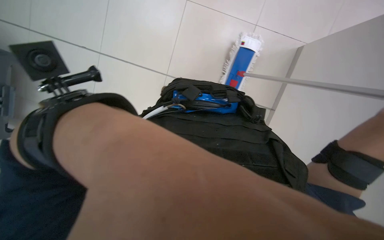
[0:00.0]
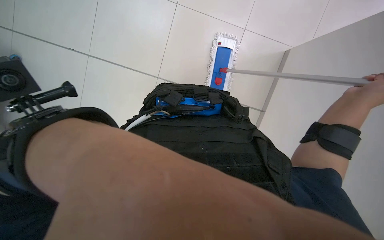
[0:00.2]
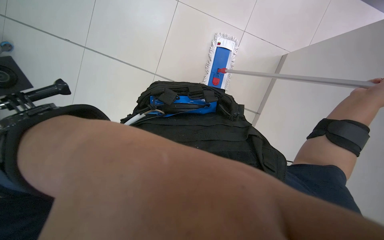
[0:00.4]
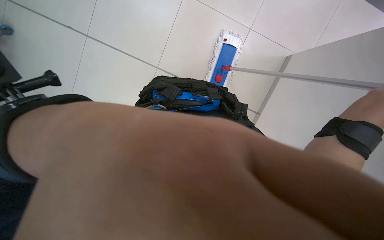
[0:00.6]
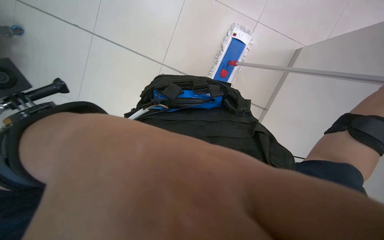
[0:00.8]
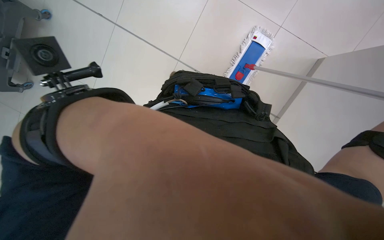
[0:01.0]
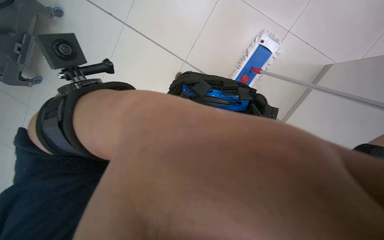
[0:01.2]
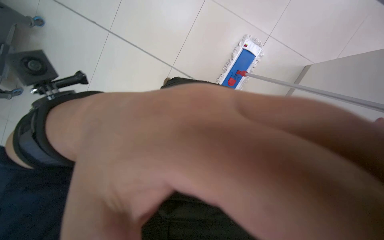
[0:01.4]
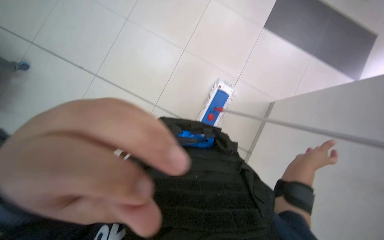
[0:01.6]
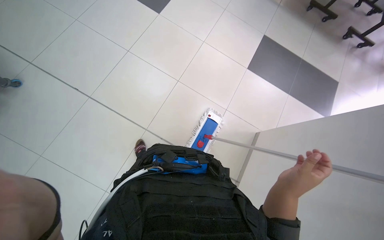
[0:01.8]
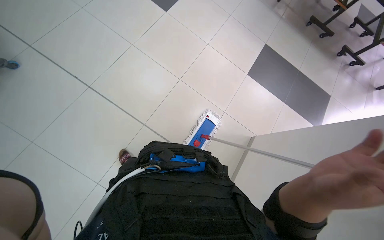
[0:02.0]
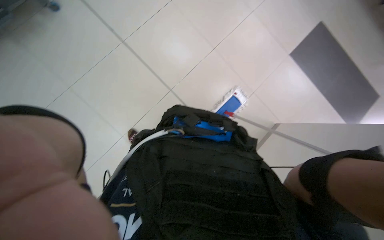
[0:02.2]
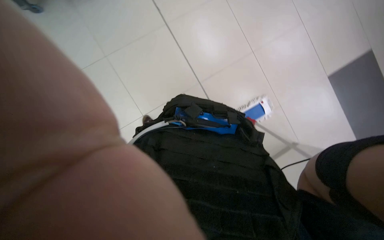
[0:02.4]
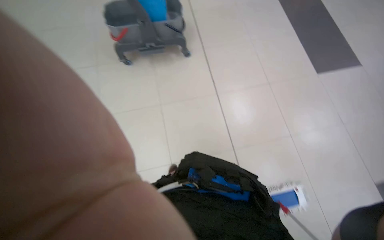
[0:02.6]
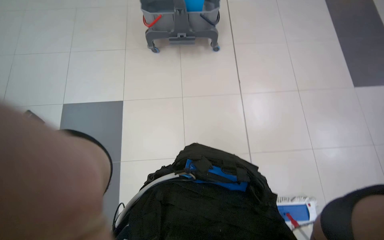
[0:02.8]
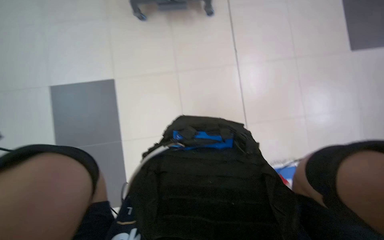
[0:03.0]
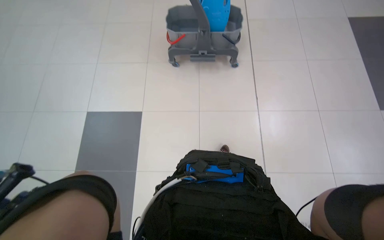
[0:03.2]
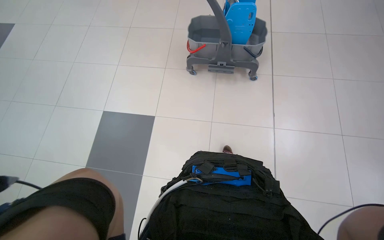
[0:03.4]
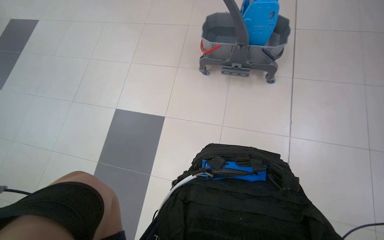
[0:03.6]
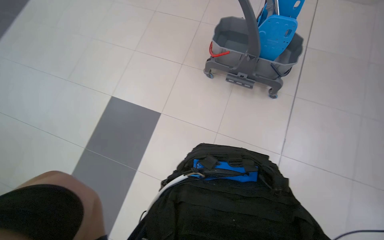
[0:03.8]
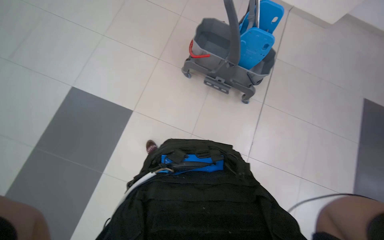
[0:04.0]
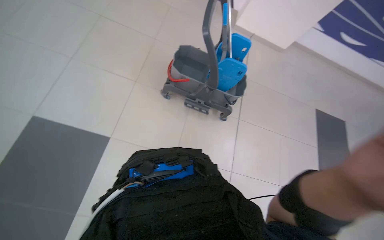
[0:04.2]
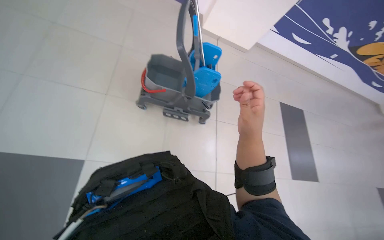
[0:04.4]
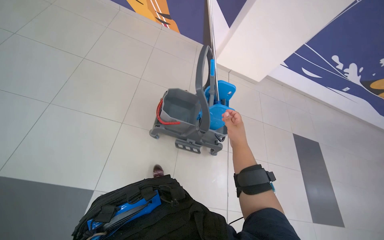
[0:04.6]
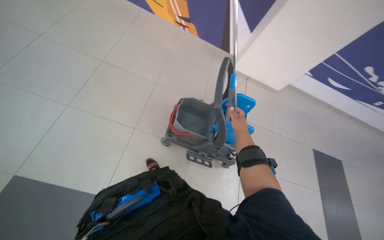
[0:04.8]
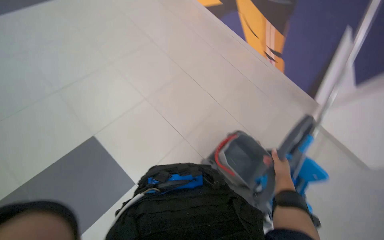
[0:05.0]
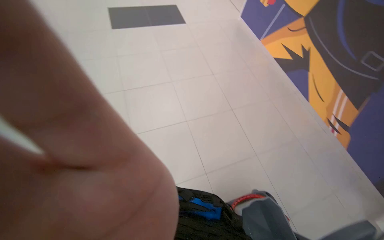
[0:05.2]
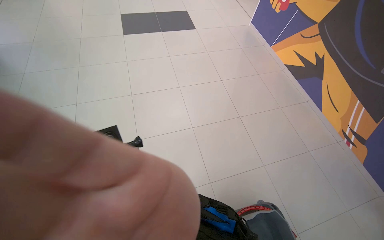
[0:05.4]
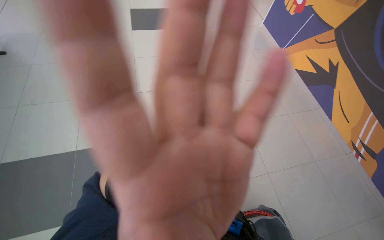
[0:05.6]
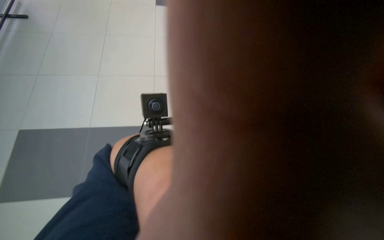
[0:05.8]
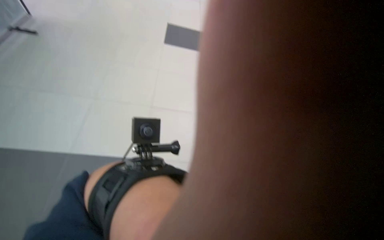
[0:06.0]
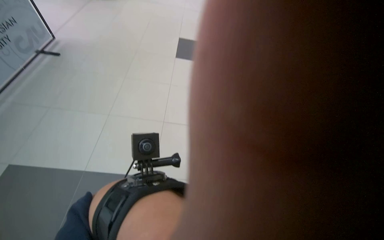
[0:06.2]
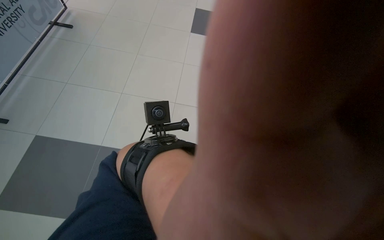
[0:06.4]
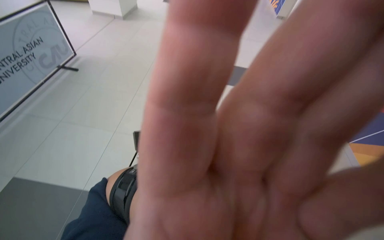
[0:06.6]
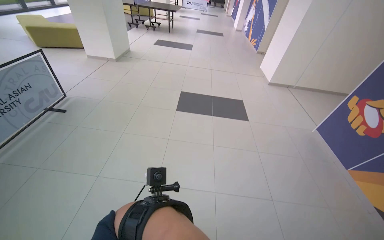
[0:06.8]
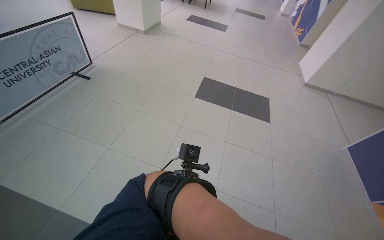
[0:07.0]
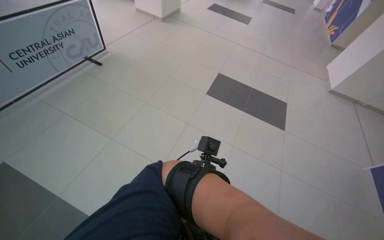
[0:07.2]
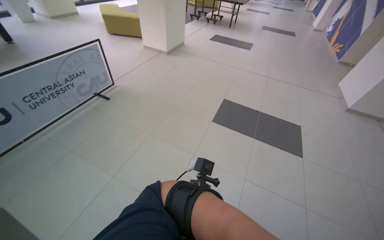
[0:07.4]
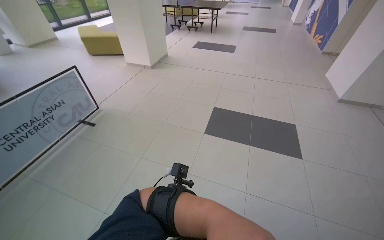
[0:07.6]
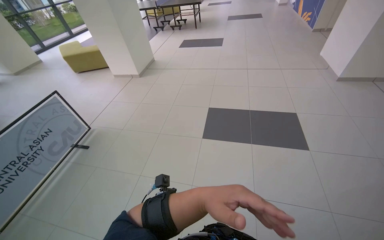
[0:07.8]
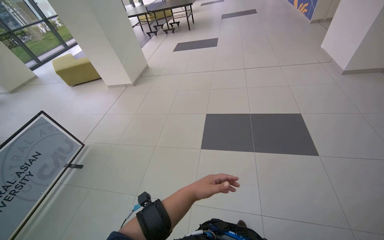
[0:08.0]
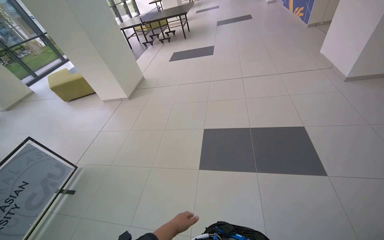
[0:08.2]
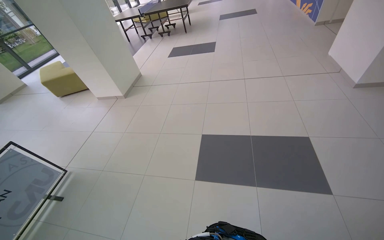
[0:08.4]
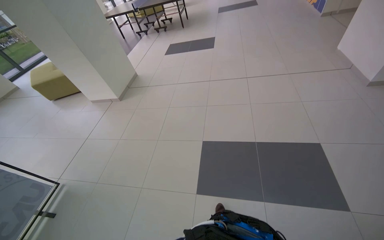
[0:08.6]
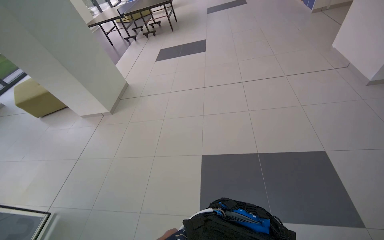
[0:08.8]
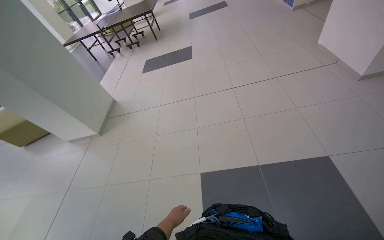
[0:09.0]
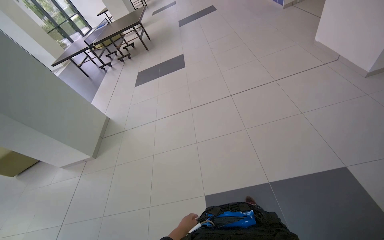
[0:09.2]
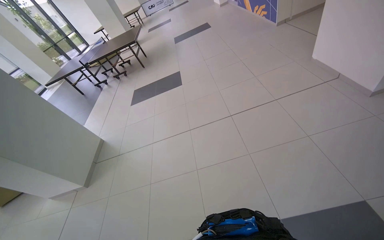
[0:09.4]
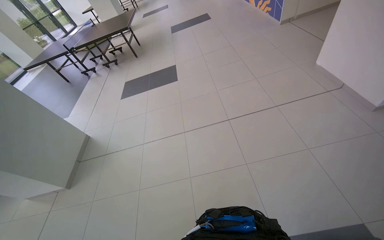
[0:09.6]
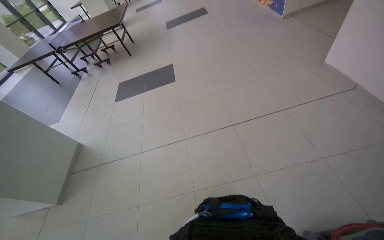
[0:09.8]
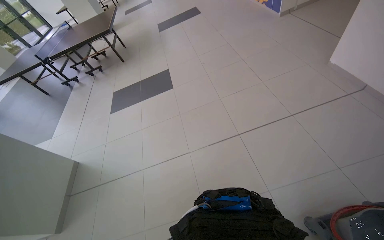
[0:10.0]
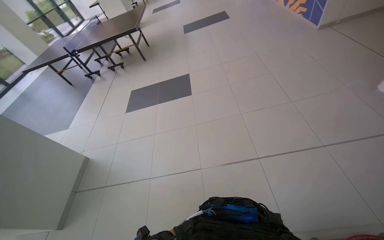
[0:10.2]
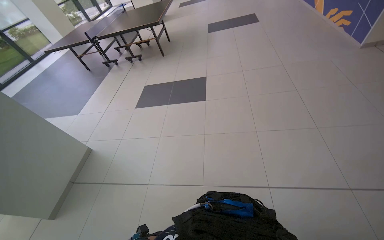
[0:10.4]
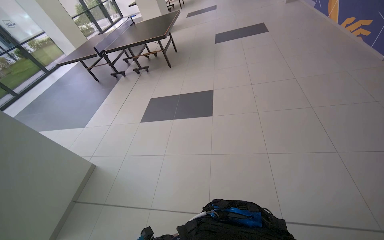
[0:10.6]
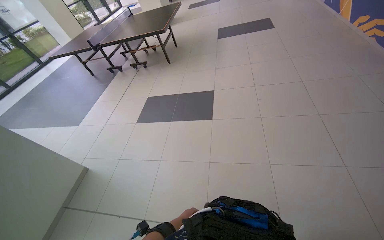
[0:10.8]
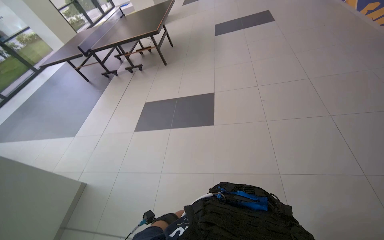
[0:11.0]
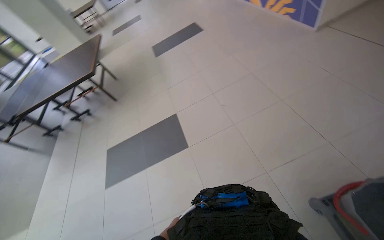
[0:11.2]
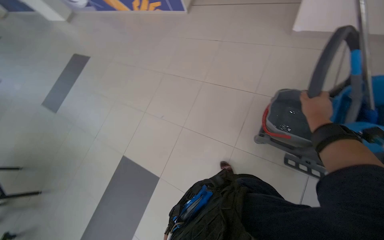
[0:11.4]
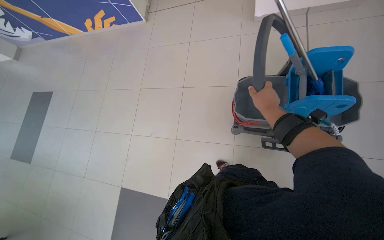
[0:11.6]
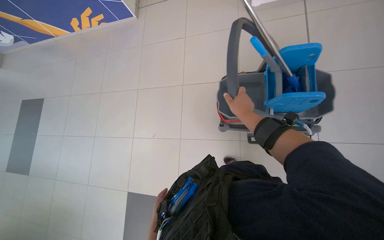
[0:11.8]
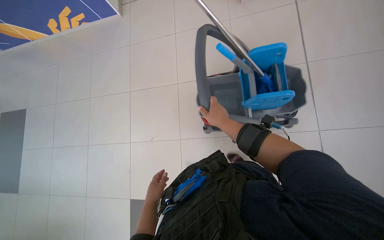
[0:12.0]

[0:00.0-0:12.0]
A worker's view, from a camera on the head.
Job: mopping floor.
The whole recording: Mopping the floor. The worker wrings the mop head, attaches it to the handle, and mops the floor.
0:00.0 to 0:01.6: The wearer looks about 10 degrees further upward.
0:03.0 to 0:04.4: The camera sweeps to the right, by some 20 degrees. The view tips upward by about 20 degrees.
0:04.4 to 0:06.0: The head turns to the left by some 55 degrees. The view tilts about 15 degrees upward.
0:09.0 to 0:10.4: The camera is carried roughly 80 cm.
0:10.4 to 0:12.0: The camera travels about 70 cm. The head turns to the right by some 70 degrees.

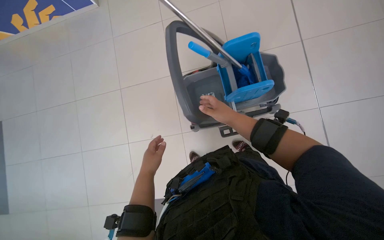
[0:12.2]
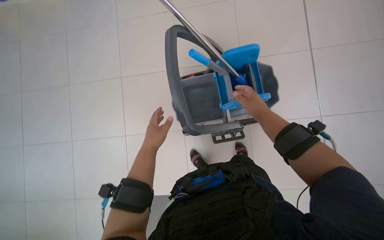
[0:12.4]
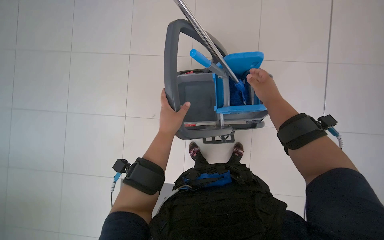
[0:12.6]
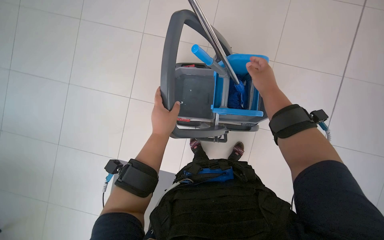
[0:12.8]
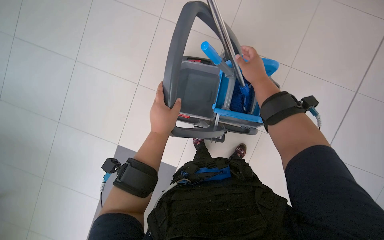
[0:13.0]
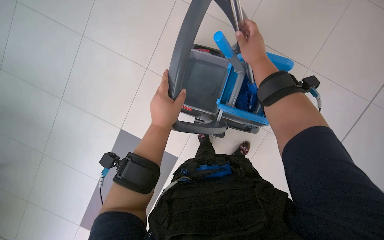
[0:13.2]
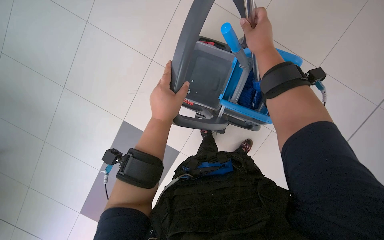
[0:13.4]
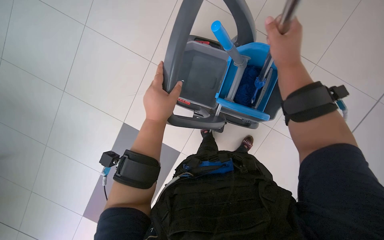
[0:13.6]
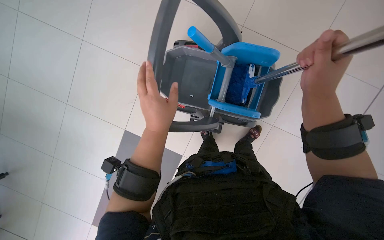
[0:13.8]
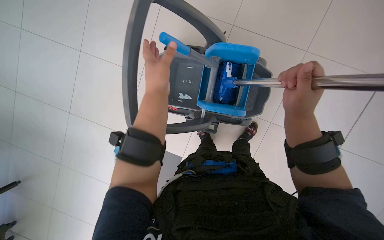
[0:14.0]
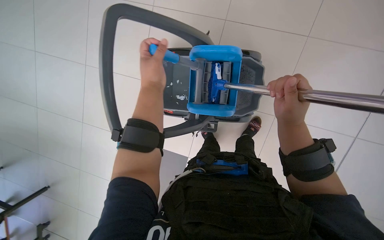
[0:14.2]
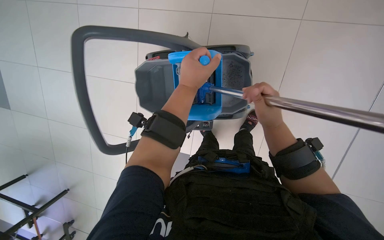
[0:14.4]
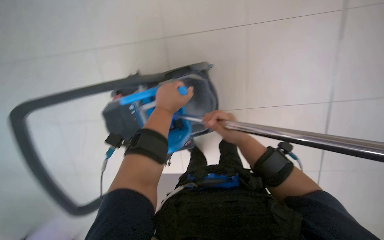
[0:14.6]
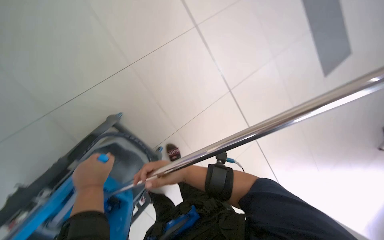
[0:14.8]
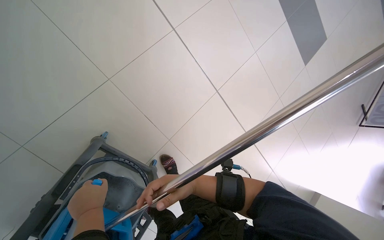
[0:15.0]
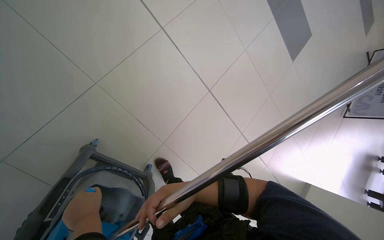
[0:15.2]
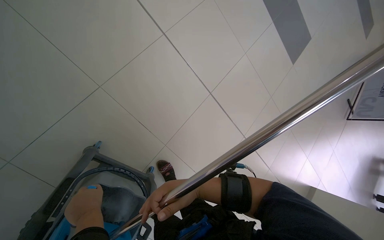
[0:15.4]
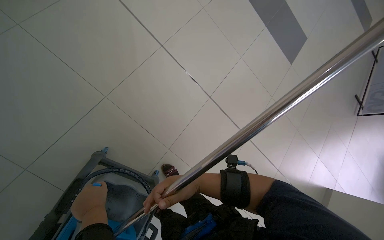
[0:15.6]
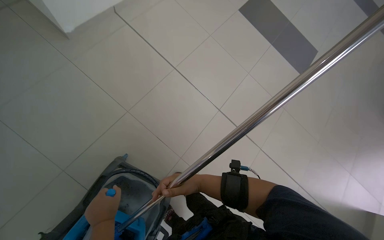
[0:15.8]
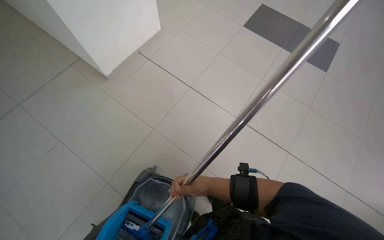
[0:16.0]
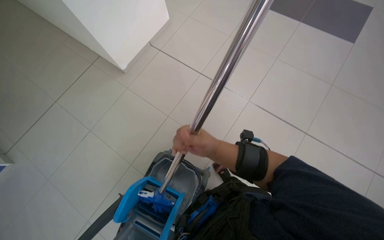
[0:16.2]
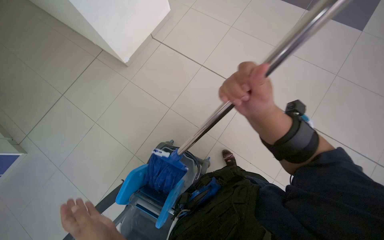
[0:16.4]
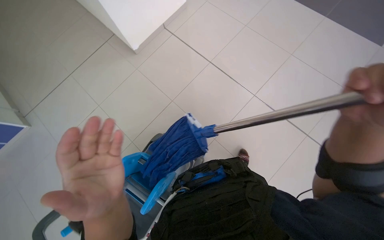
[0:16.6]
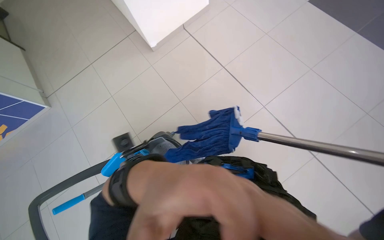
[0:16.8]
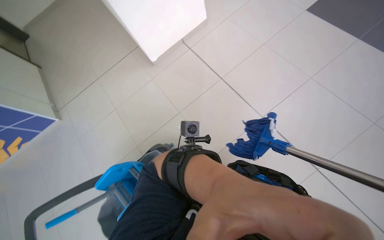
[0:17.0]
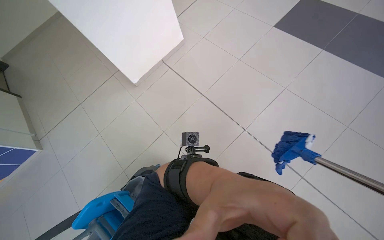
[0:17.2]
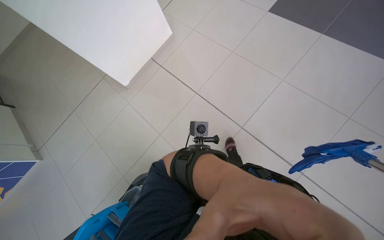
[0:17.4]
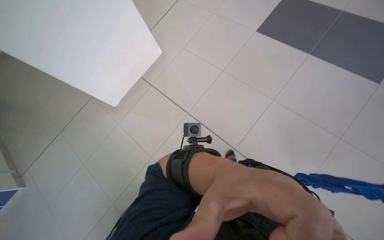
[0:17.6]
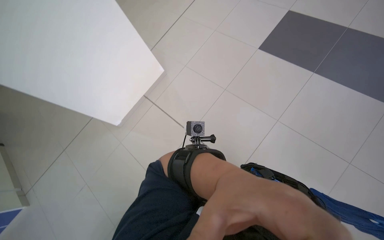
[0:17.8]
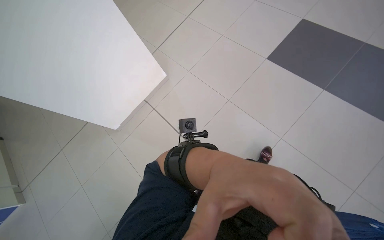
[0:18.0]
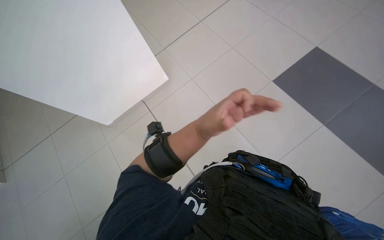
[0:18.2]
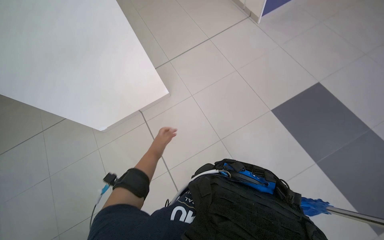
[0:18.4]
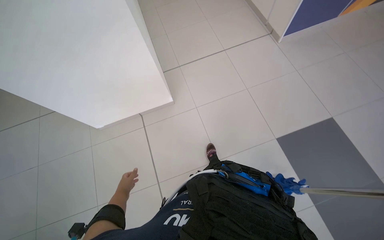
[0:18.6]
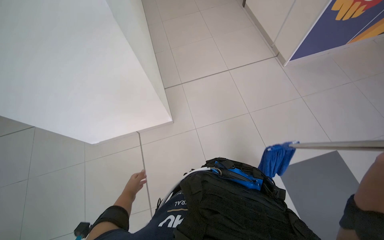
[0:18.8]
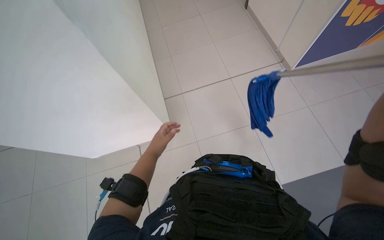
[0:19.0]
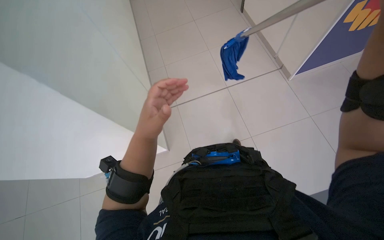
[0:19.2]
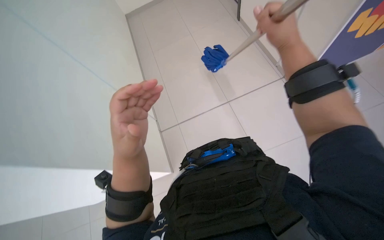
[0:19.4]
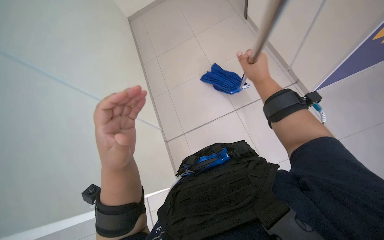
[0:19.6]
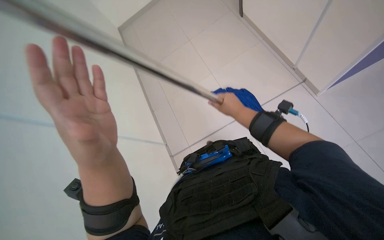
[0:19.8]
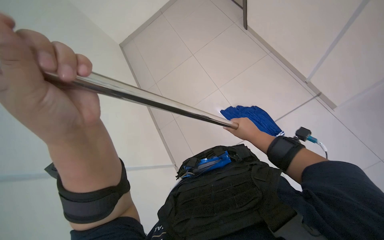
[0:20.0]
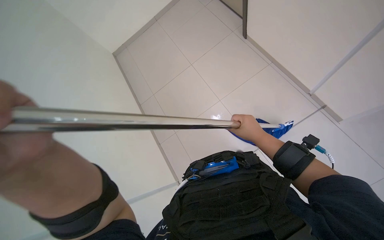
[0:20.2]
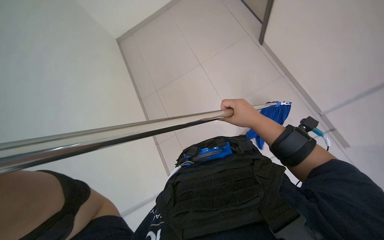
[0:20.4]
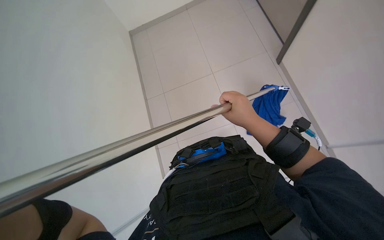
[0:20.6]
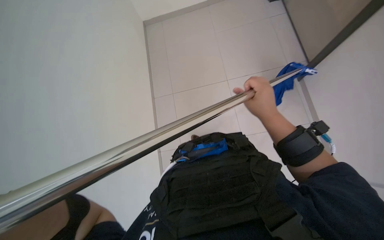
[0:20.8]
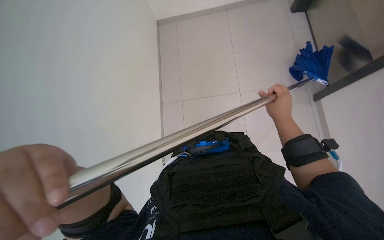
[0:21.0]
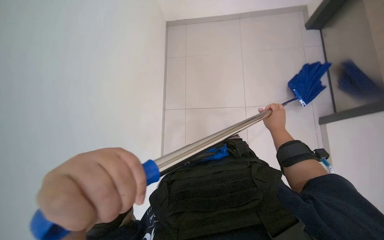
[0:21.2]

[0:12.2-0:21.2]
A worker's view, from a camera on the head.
Job: mopping floor.
The whole recording: Mopping the floor. The worker wrings the mop head, attaches it to the handle, and mops the floor.
0:13.8 to 0:15.2: The head turns to the right by some 35 degrees. The left hand heads to the left, covering some 10 cm. The right hand shifts about 30 cm down the picture, to the left and farther from the camera.
0:15.2 to 0:16.6: The wearer moves roughly 60 cm. The view pans to the left by roughly 35 degrees. The view tips upward by some 15 degrees.
0:16.6 to 0:18.2: The head travels approximately 70 cm.
0:18.2 to 0:19.8: The camera travels approximately 70 cm.
0:19.8 to 0:21.2: The right hand heads to the right, covering approximately 10 cm.
